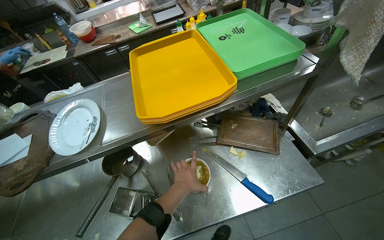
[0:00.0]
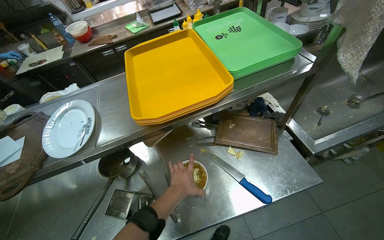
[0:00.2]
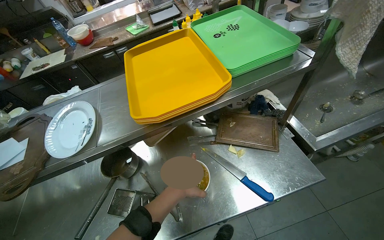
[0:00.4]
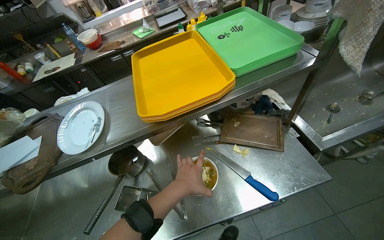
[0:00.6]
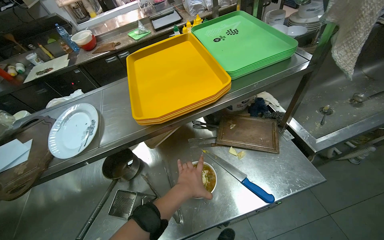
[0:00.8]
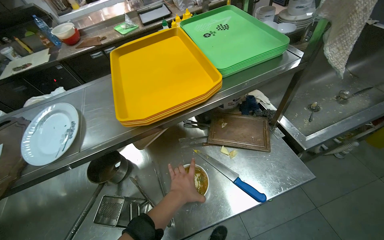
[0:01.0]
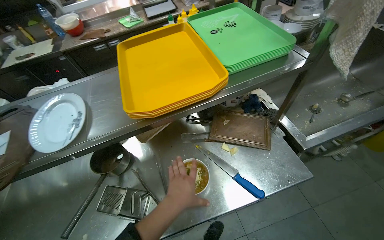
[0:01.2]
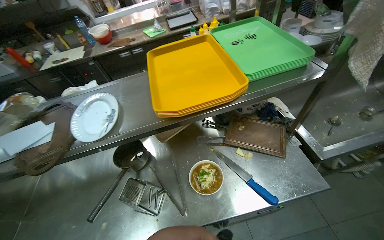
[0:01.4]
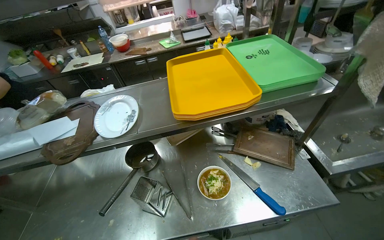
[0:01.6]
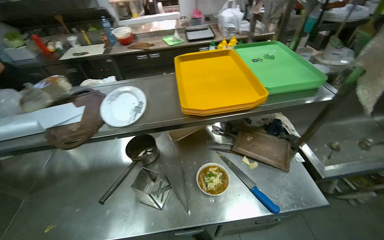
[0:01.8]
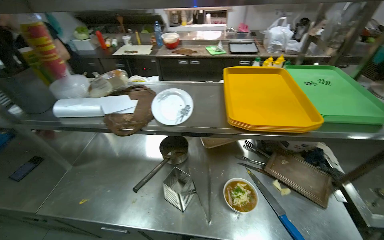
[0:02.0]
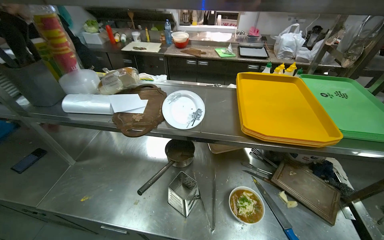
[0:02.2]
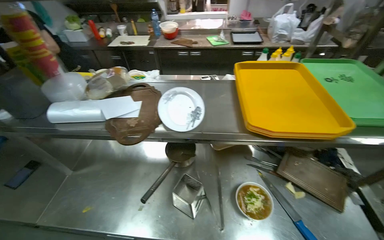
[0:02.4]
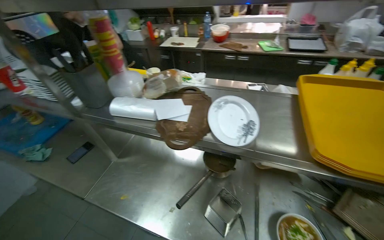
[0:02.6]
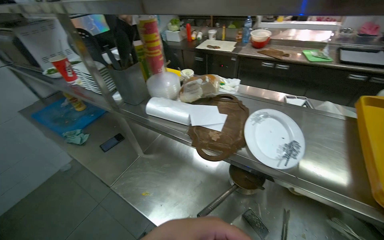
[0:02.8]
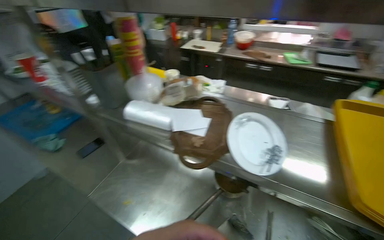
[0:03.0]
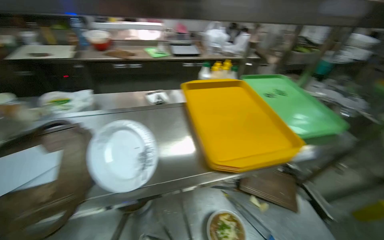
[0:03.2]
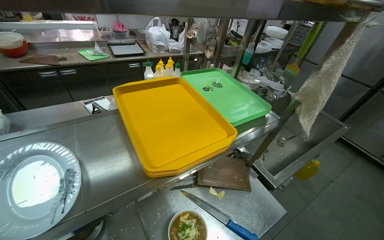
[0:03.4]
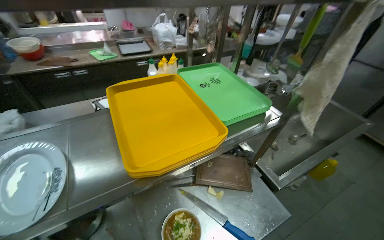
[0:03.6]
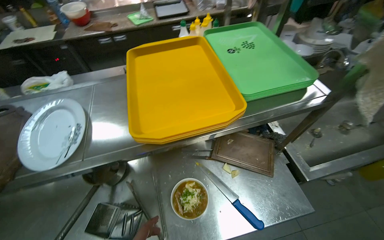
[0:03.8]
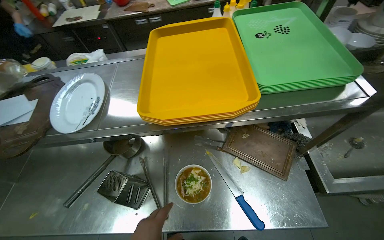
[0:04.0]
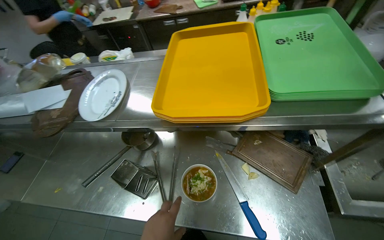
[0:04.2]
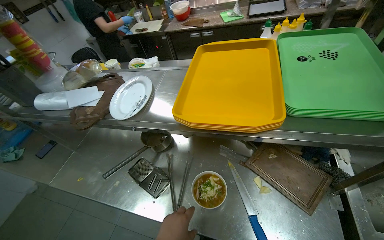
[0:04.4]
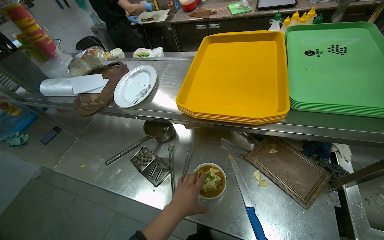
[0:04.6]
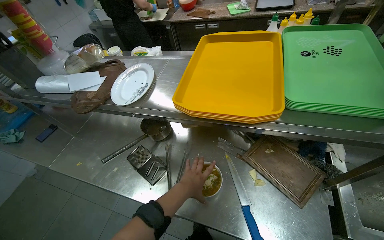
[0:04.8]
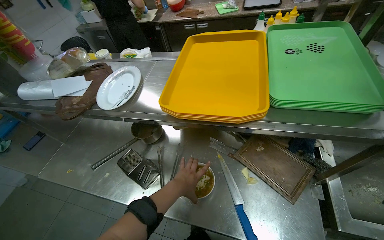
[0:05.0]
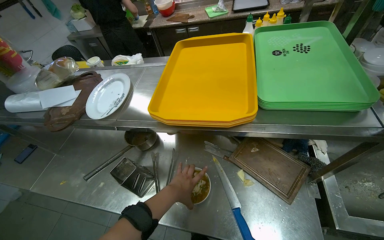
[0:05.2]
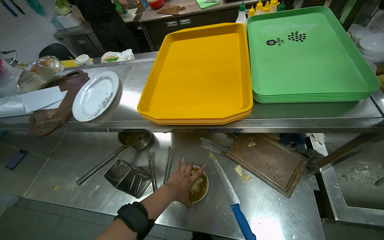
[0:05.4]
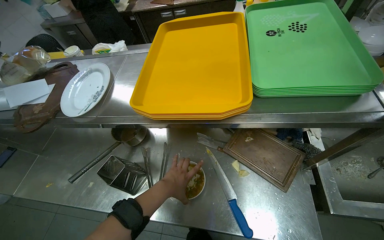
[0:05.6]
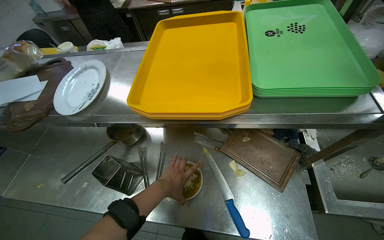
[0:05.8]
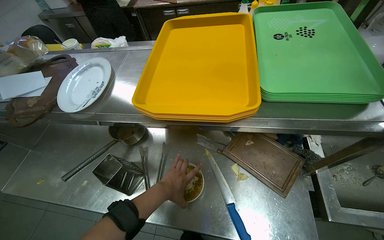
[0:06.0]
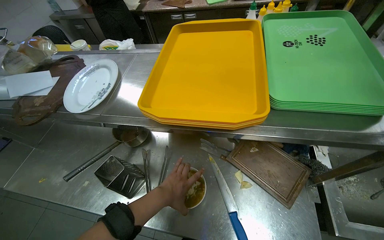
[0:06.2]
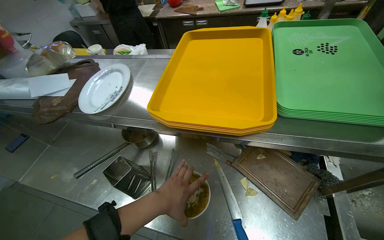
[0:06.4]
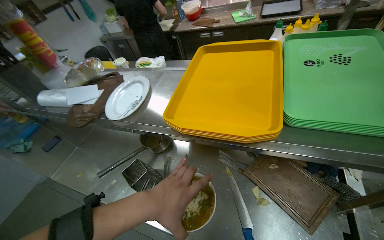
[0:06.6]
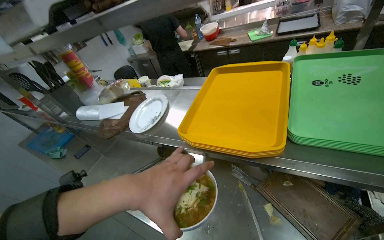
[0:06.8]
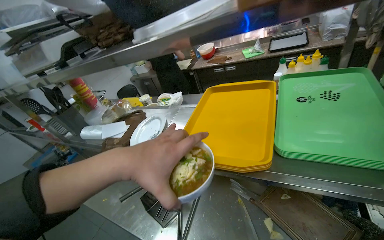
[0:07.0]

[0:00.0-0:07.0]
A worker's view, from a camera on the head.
Job: preparing food.
The whole recording: Finishing and serving instant noodles. The worker cuts food, grates cheese, and garnishes instant noodles, then places the bowl on a tray.
0:01.4 to 0:02.8: The head turns to the left by approximately 45 degrees.
0:02.8 to 0:04.2: The head travels approximately 50 cm. The wearer's head swings about 25 degrees to the right. The wearer looks about 20 degrees further downward.
0:05.6 to 0:07.0: The camera sweeps to the left, by roughly 15 degrees. The wearer looks approximately 15 degrees further upward. The left hand heads nearer to the camera and up the picture, covering about 40 cm.

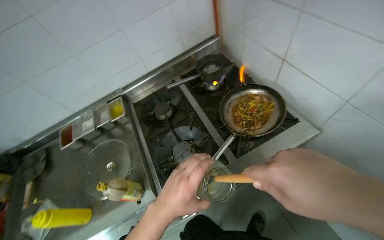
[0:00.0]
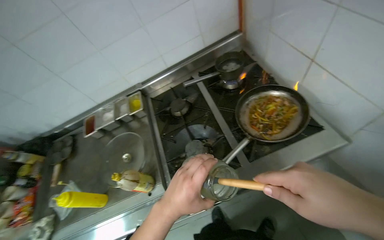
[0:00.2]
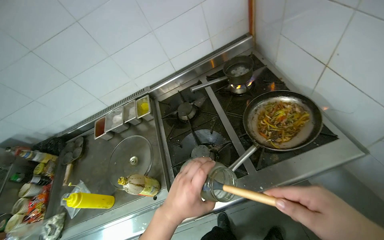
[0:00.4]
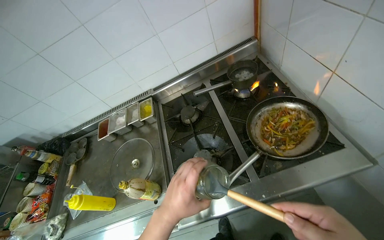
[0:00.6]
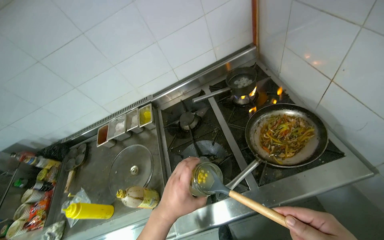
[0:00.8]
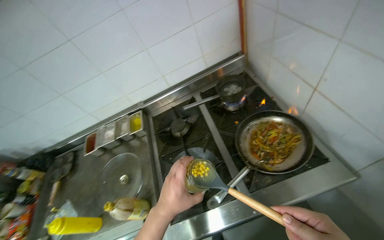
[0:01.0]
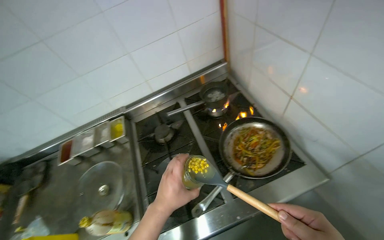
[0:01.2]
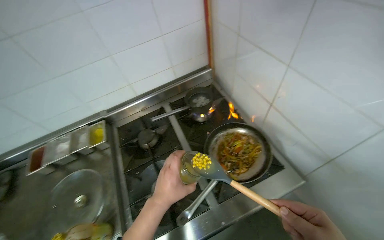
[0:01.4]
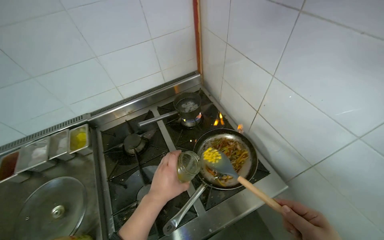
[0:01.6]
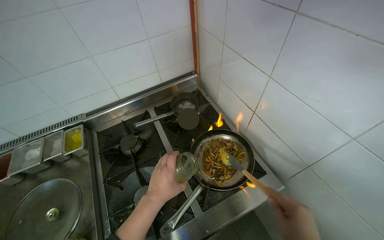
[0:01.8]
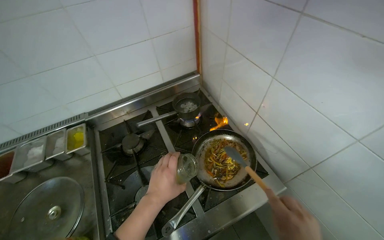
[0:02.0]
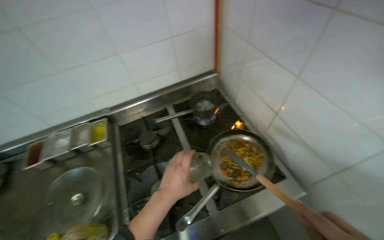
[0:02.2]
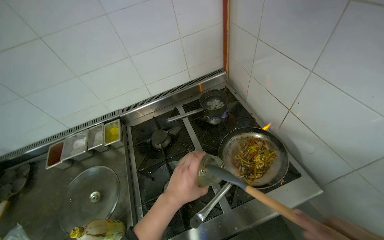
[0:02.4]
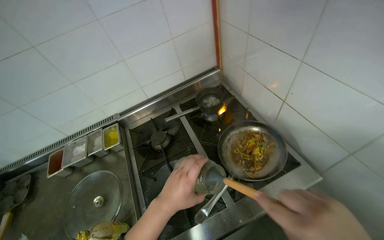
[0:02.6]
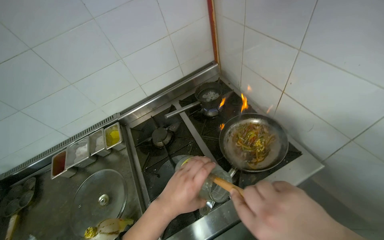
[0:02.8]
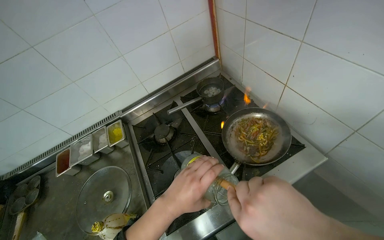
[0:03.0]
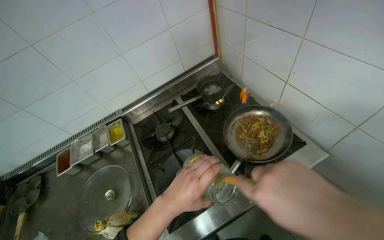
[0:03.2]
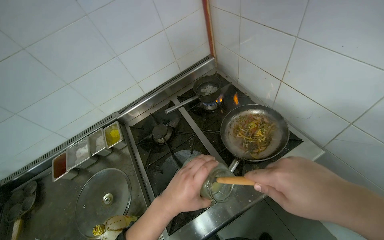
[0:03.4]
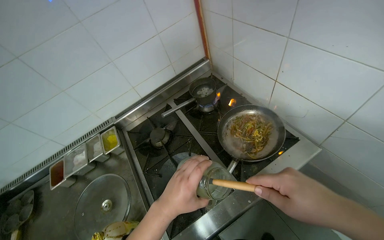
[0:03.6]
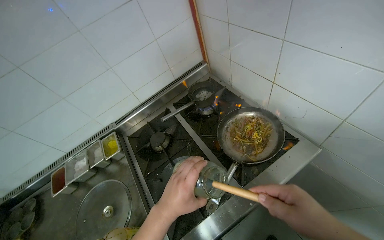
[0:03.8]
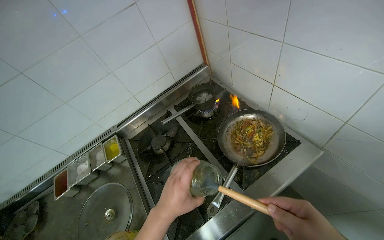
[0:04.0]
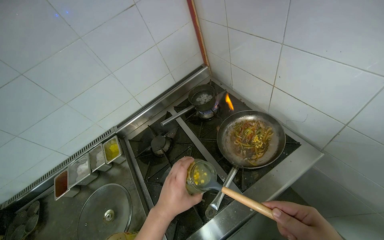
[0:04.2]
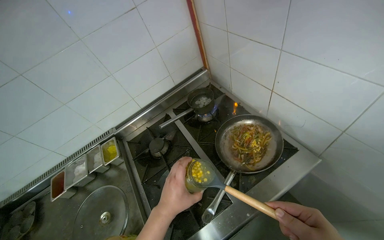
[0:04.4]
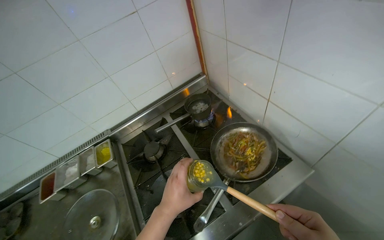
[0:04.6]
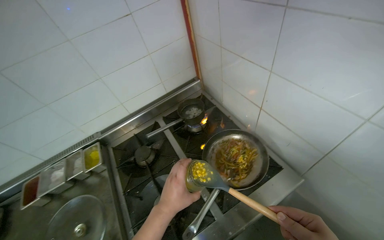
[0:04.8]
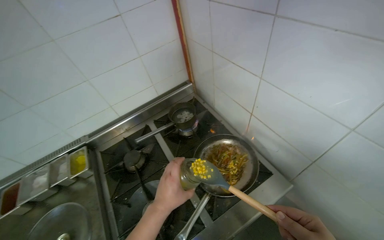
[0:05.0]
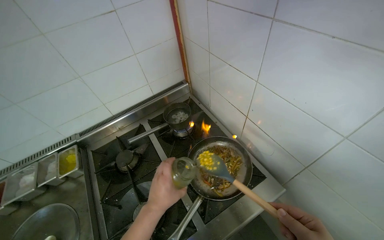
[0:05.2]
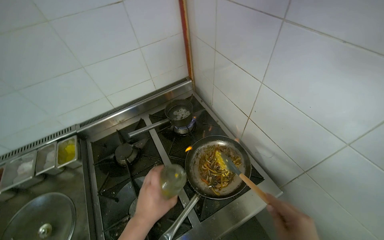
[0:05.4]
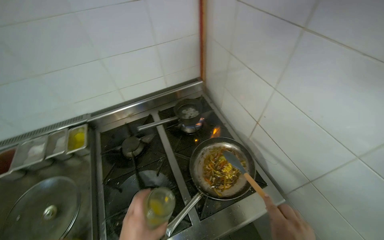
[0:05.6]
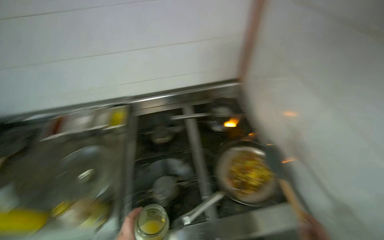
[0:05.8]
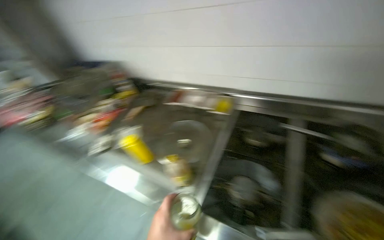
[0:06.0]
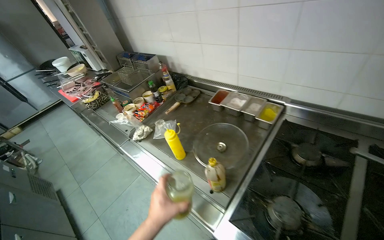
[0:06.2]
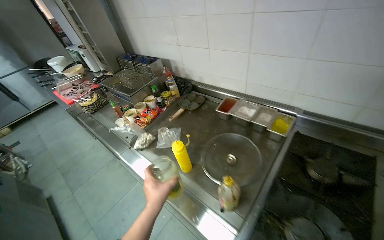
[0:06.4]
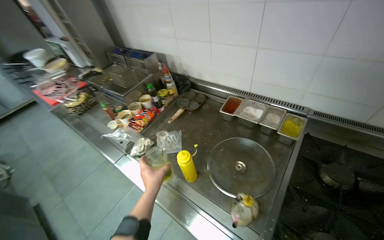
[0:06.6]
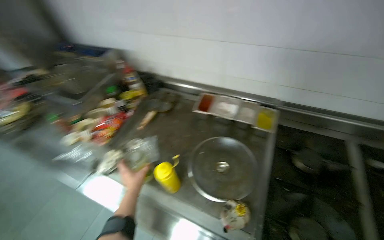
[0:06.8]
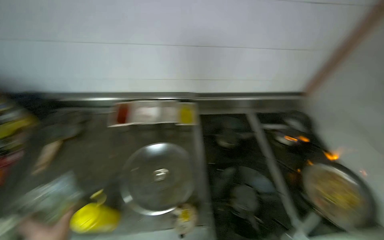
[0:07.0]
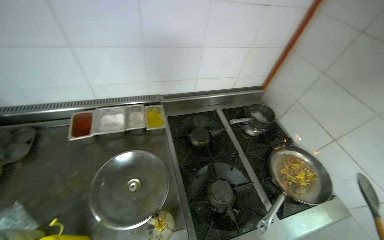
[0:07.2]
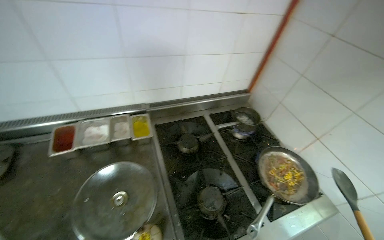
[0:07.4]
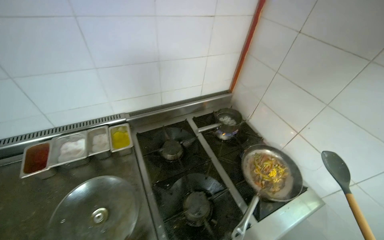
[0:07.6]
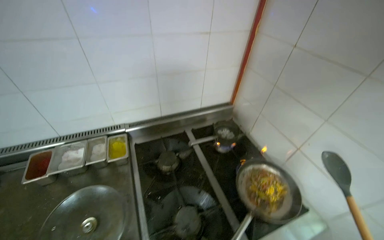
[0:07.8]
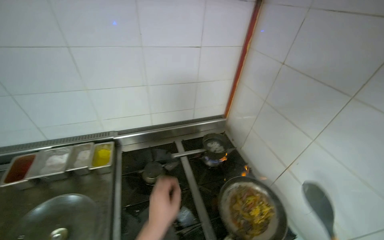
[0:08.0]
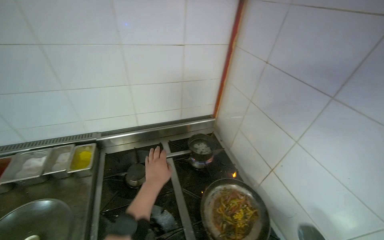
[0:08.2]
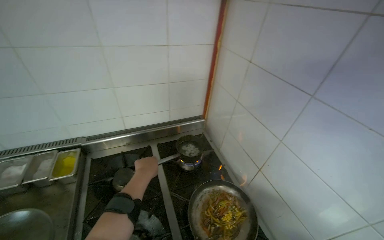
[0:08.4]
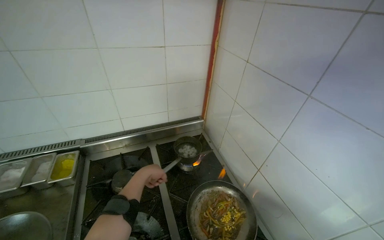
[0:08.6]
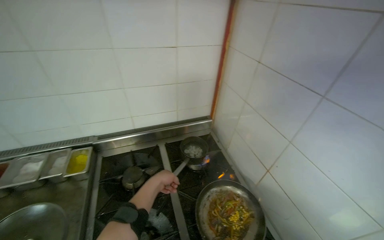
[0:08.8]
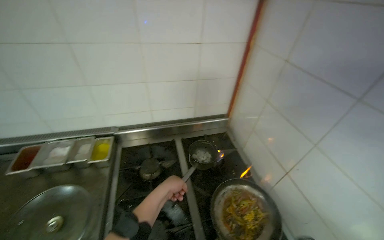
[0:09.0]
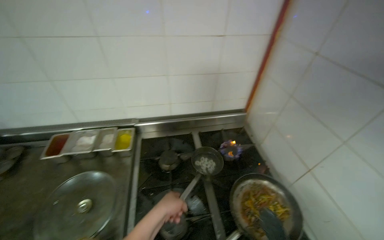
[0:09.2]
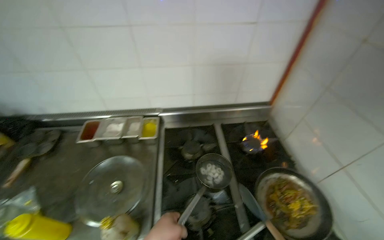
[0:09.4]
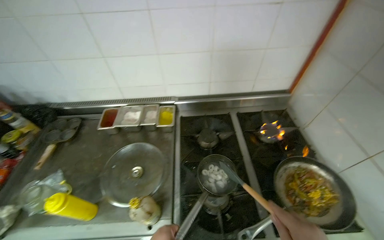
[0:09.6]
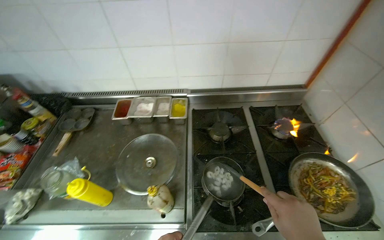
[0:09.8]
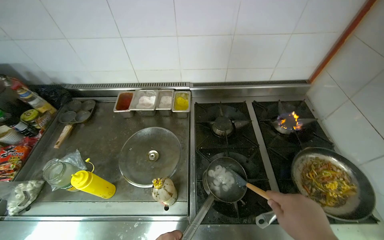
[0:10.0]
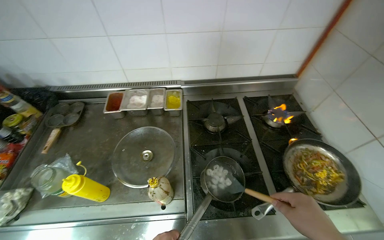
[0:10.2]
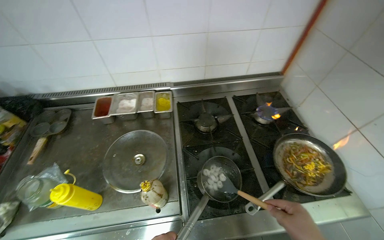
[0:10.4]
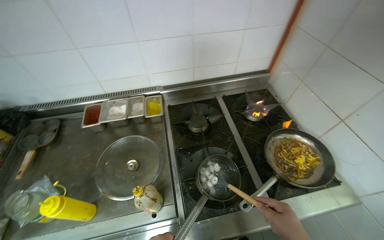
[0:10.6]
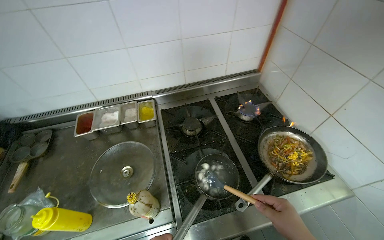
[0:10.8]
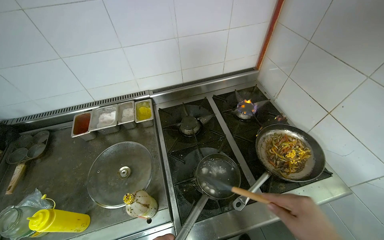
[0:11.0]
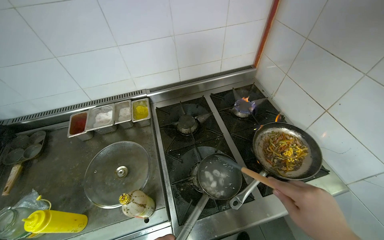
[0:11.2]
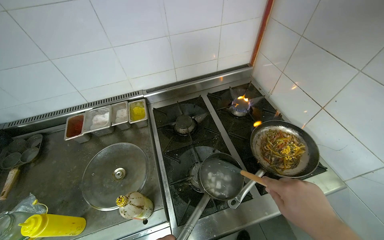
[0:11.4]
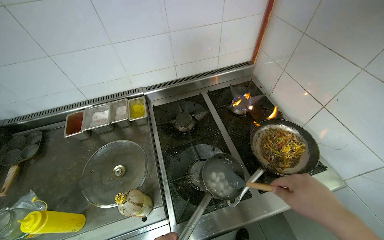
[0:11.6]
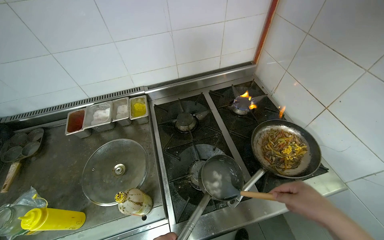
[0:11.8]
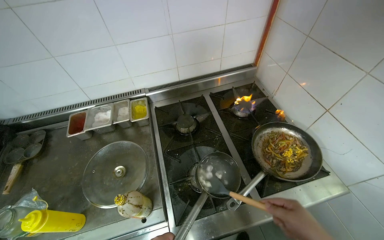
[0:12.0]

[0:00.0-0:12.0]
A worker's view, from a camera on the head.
Job: cooking food.
The whole recording: Cooking ingredients in pan. The worker adds various ingredients to a pan on the stove and stirs them while cooking.
0:00.0 to 0:01.6: The left hand moves farther from the camera, roughly 10 cm.
0:01.6 to 0:03.0: The left hand heads nearer to the camera, covering some 15 cm.
0:03.0 to 0:04.4: The left hand shifts roughly 10 cm farther from the camera.
0:04.4 to 0:06.0: The head rotates about 55 degrees to the left.
0:06.0 to 0:07.6: The head turns to the right by roughly 50 degrees.
0:09.0 to 0:10.4: The camera pitches downward, by about 10 degrees.
